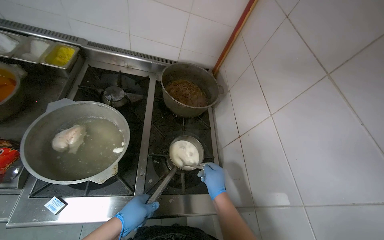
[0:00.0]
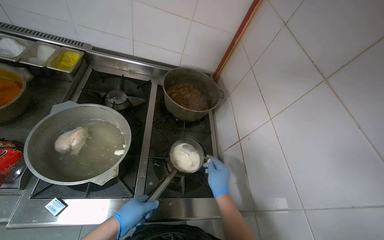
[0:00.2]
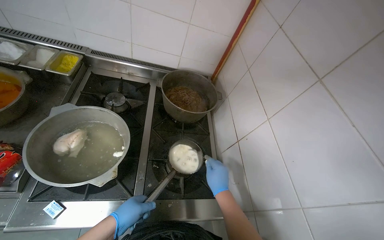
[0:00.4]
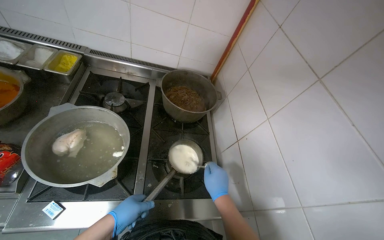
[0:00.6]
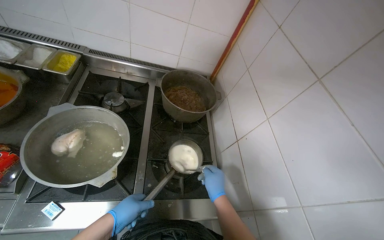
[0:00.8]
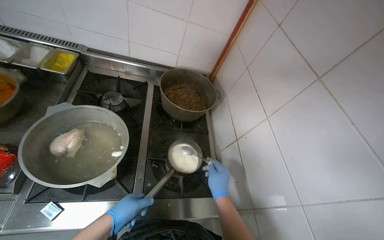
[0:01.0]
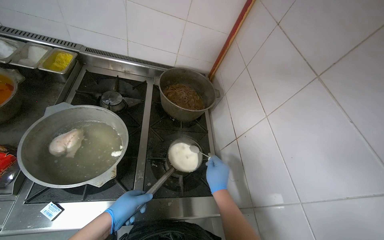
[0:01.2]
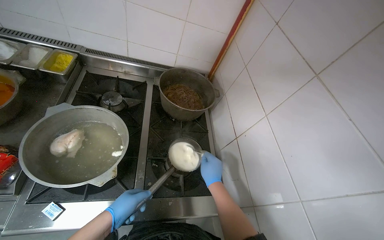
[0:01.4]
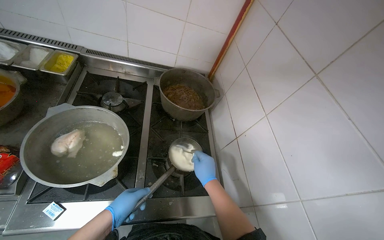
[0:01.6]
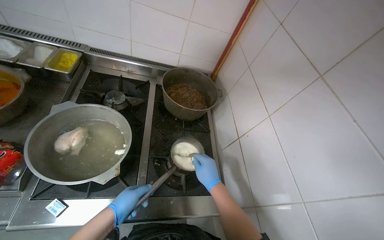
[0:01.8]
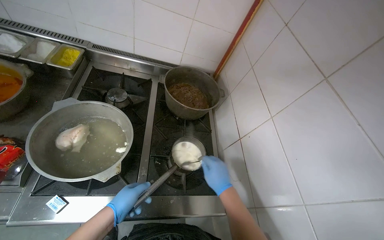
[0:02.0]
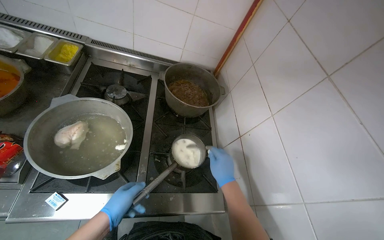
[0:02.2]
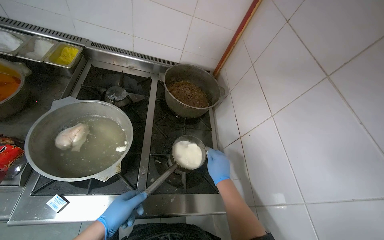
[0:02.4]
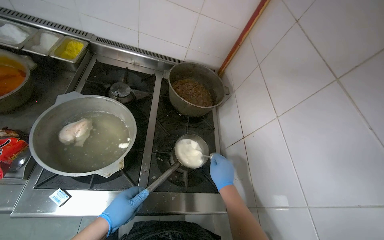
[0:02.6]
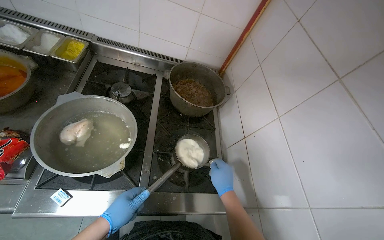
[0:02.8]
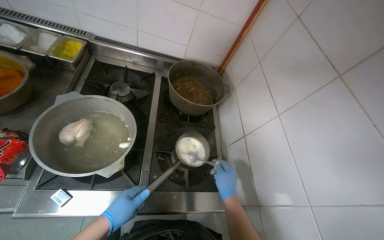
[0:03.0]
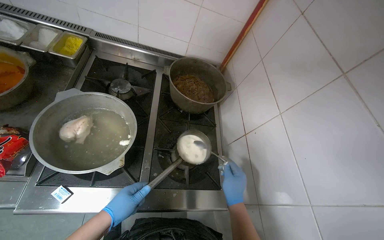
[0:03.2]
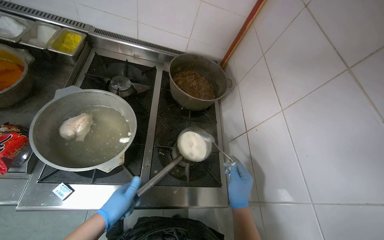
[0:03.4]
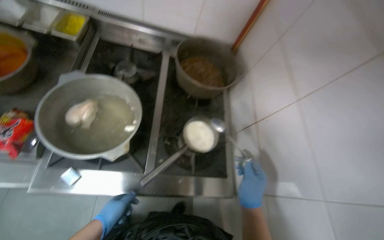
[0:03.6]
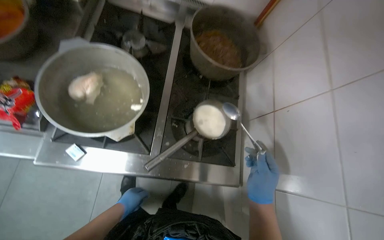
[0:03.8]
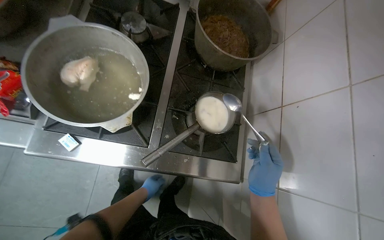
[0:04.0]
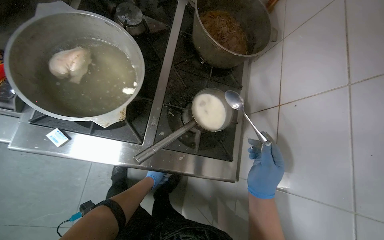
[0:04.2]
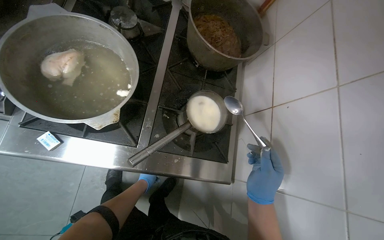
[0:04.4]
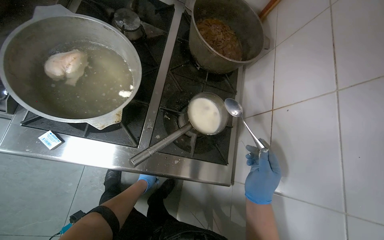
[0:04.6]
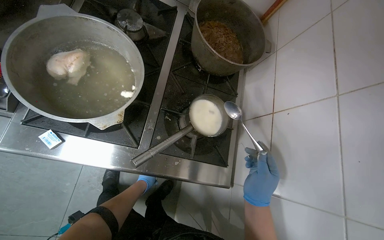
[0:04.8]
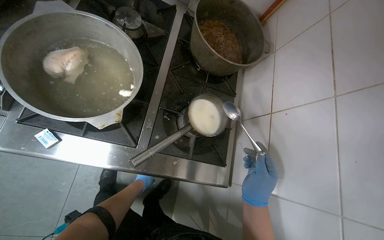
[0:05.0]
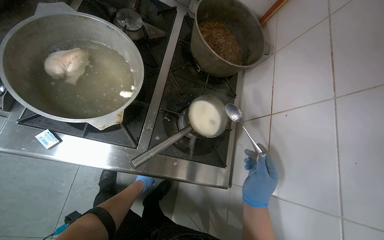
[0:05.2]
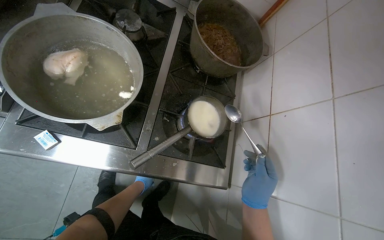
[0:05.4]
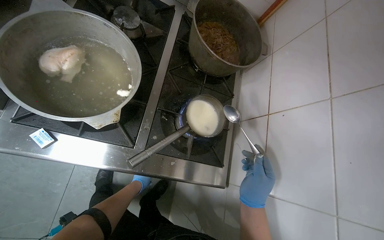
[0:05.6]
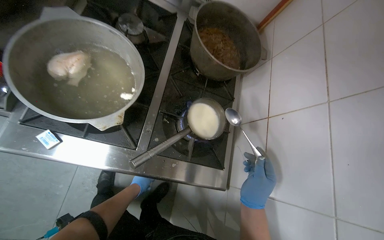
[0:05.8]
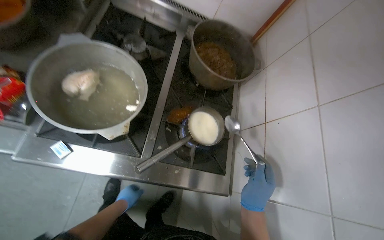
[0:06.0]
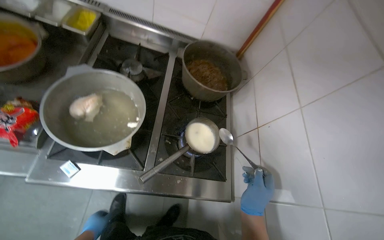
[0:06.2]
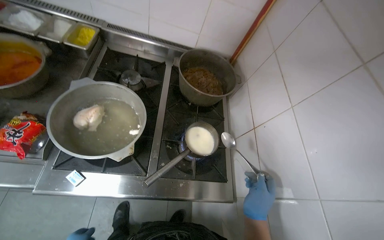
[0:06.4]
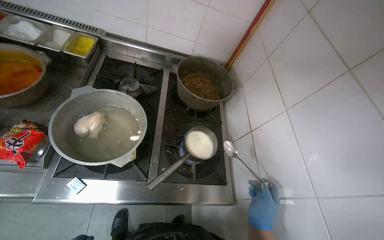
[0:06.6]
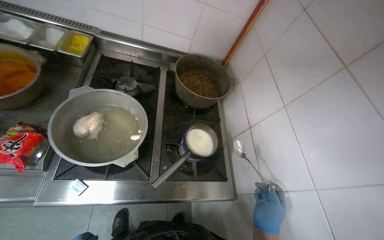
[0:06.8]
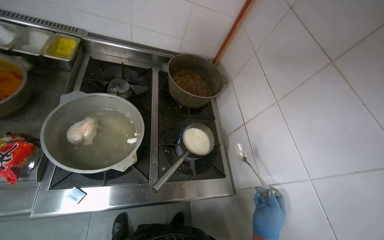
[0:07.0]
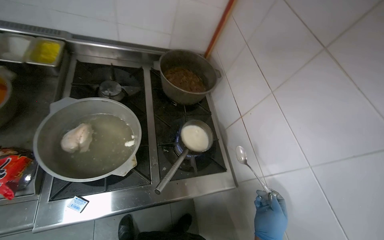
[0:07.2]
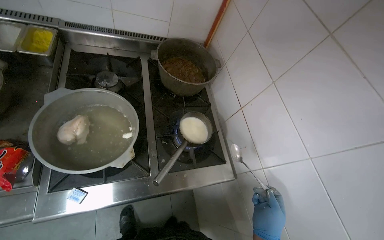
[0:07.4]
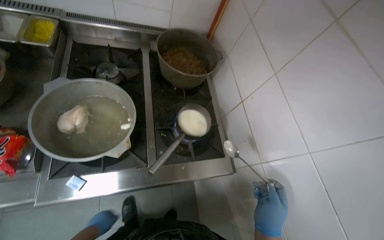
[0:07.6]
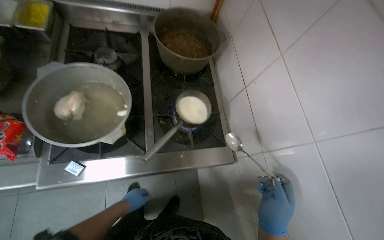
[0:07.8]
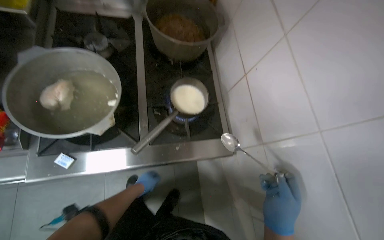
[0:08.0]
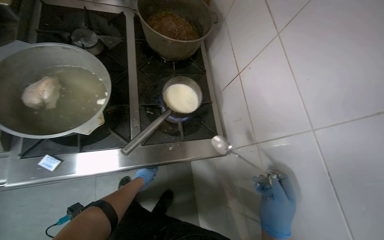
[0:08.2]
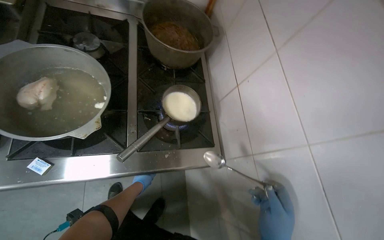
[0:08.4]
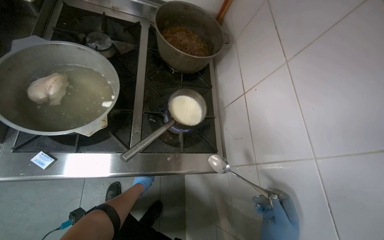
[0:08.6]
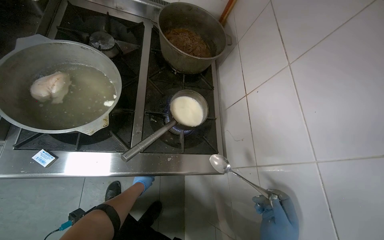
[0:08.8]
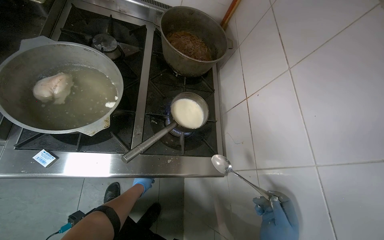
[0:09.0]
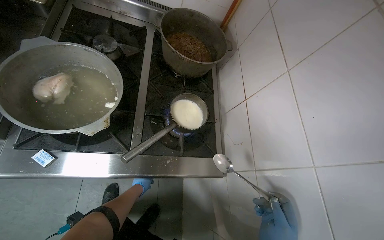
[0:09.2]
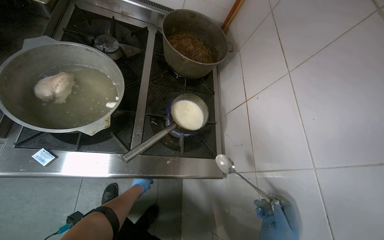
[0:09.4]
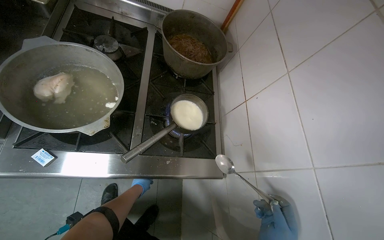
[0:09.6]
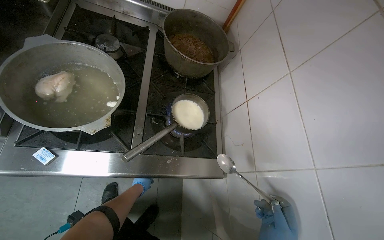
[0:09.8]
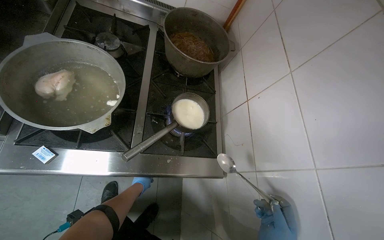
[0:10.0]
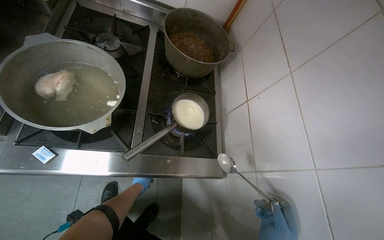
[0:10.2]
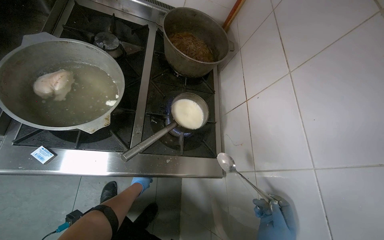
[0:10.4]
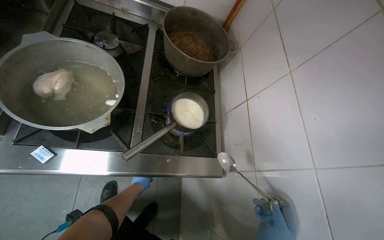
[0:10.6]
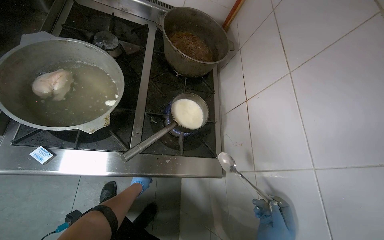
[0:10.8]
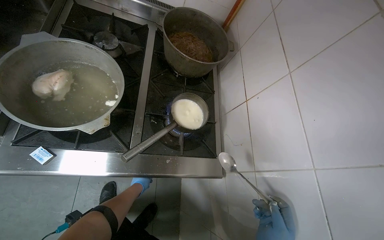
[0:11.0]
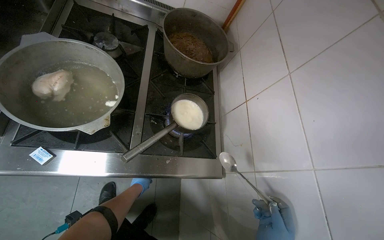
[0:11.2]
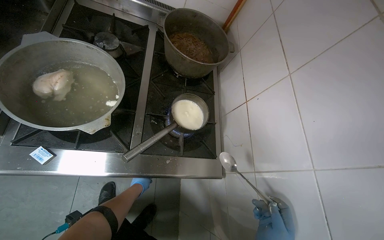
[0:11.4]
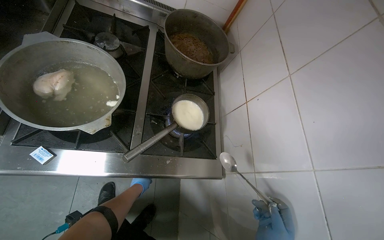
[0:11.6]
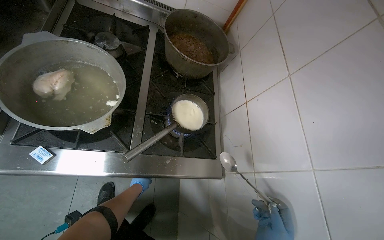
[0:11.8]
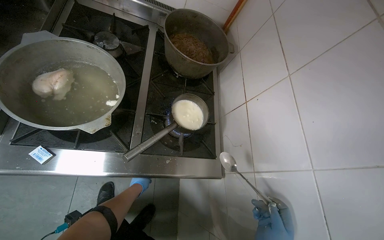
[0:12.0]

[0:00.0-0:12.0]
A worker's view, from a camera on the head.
Job: cooking food.
The whole recording: Adding ingredients and stirring a pot. The worker adds ingredients from a packet into a small pot on the stove and stirs its contents.
0:00.0 to 0:03.0: The hands work in one place, with small movements.
0:03.0 to 0:04.4: The view tilts about 15 degrees downward. The left hand is displaced farther from the camera by approximately 30 cm.
0:04.4 to 0:06.0: The left hand goes some 10 cm nearer to the camera.

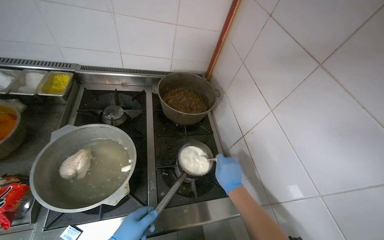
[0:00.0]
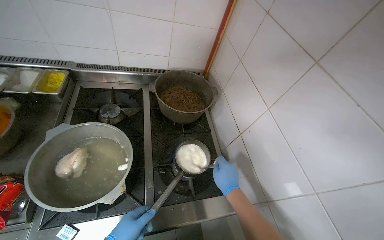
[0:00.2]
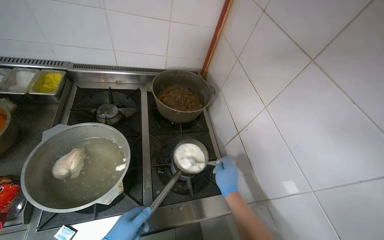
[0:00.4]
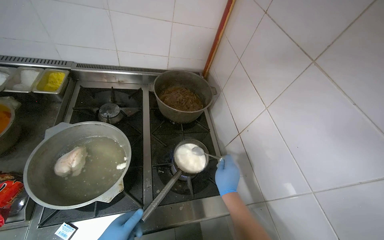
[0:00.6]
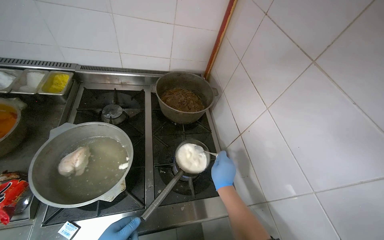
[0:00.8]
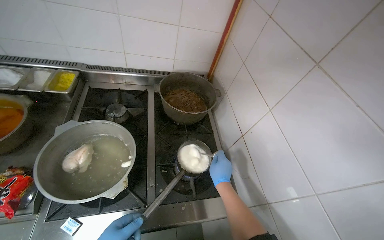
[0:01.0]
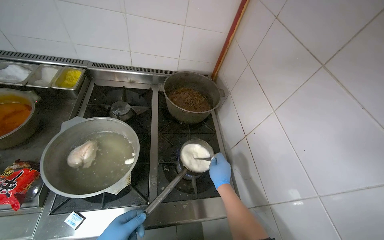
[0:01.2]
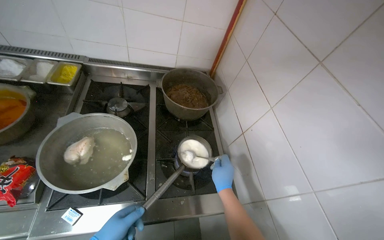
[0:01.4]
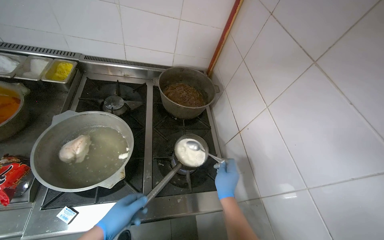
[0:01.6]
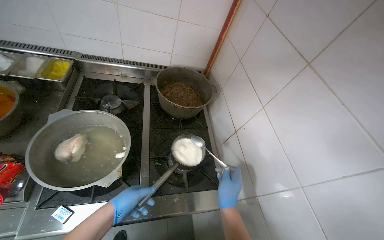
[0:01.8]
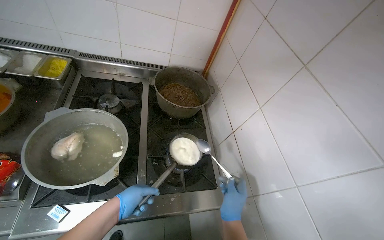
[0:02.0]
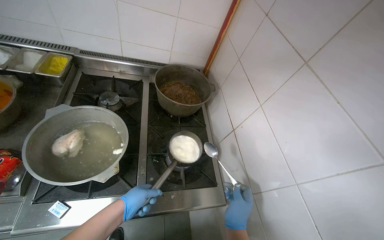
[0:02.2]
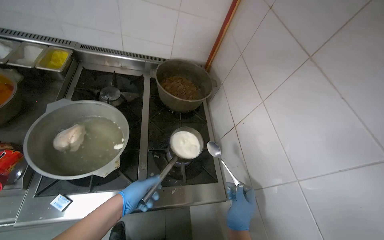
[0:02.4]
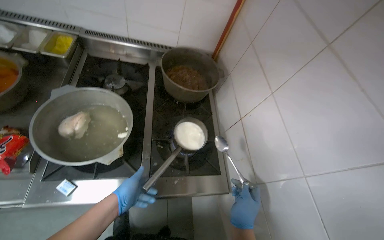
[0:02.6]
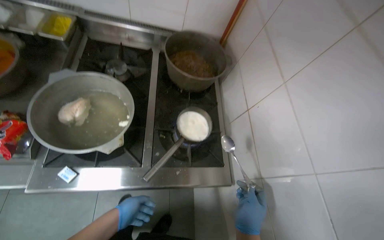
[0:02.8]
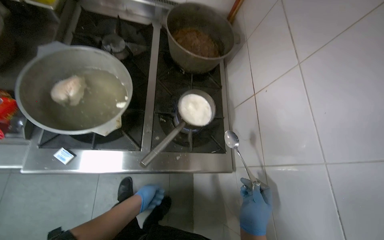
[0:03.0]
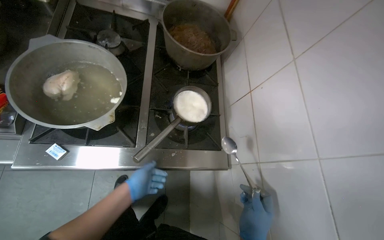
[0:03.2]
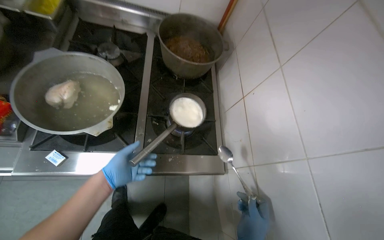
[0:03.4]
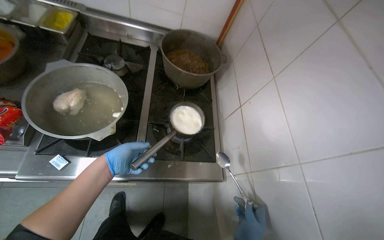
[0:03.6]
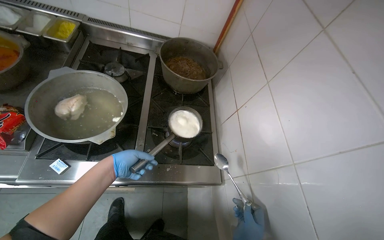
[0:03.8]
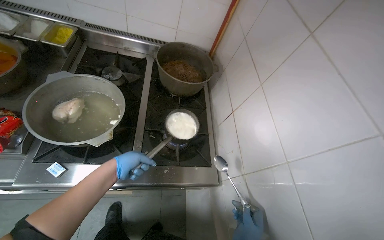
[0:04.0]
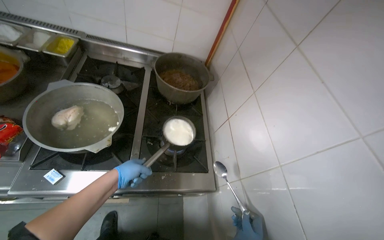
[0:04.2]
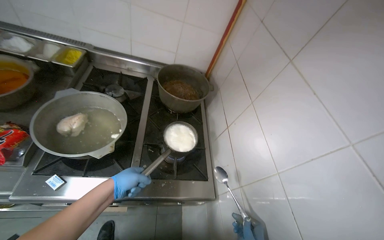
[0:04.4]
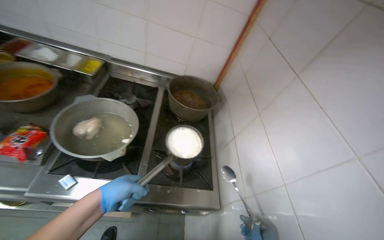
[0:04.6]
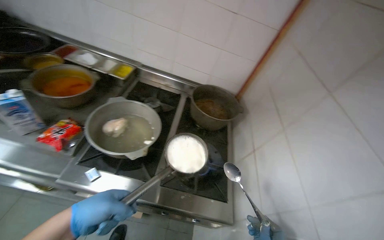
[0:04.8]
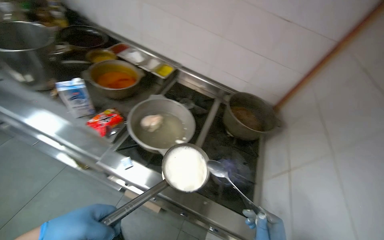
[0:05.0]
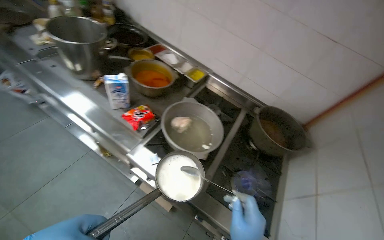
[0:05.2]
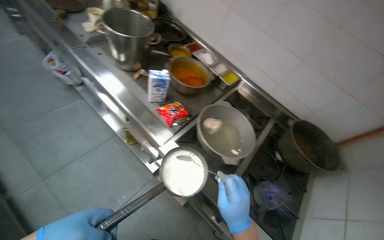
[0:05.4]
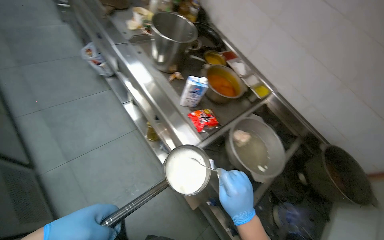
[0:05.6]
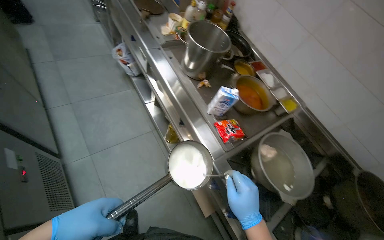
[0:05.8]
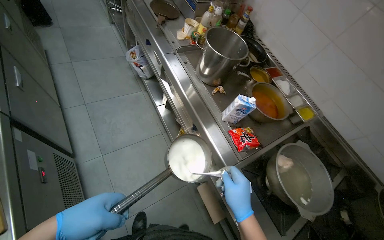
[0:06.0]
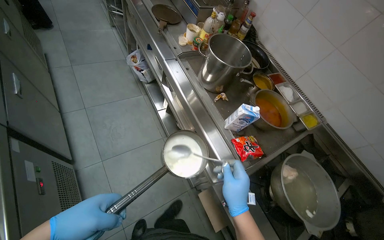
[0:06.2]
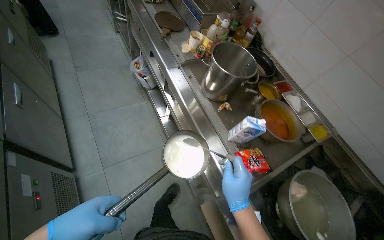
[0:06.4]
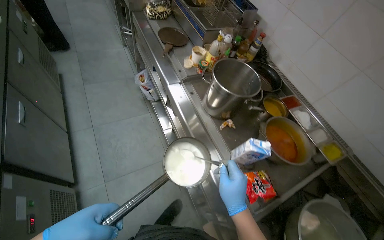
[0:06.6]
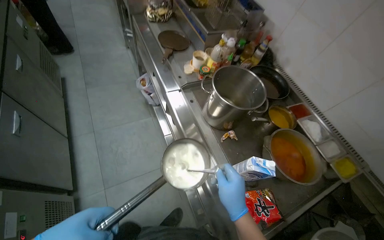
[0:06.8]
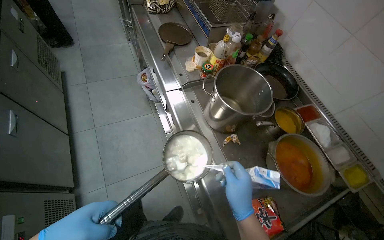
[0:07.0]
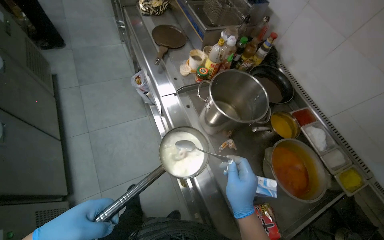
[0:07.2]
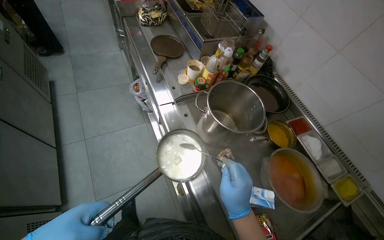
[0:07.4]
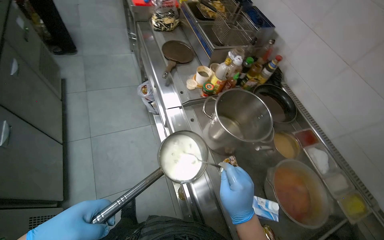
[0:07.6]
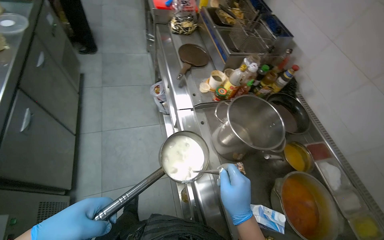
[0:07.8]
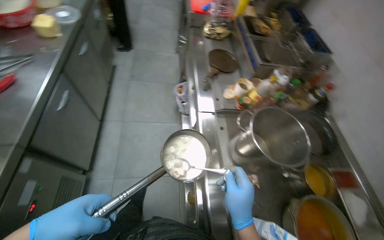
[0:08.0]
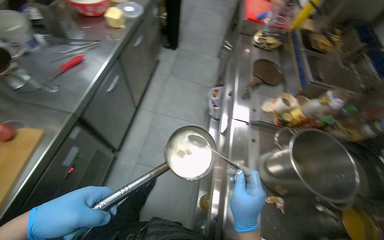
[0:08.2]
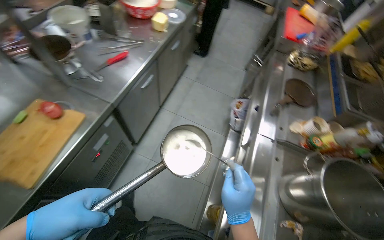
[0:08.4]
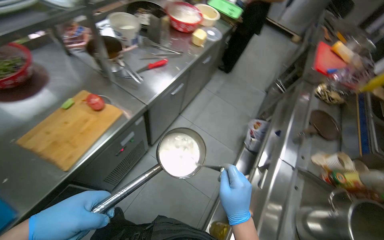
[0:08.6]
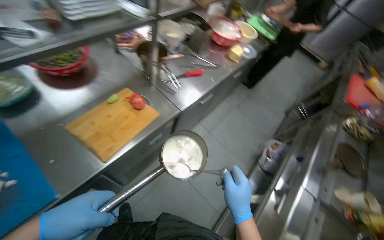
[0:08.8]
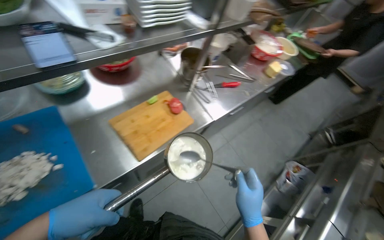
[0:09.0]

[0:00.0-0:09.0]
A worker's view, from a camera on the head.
Job: cooking food.
The whole recording: Adding ingredients and stirring a pot. The worker adds ingredients from a packet into a small pot on the stove and stirs its contents.
0:01.6 to 0:03.0: The view tilts about 15 degrees downward. The right hand is displaced down the picture by about 15 cm.
0:03.0 to 0:04.4: The camera pitches upward, by roughly 15 degrees. The left hand goes roughly 20 cm up the picture and nearer to the camera.
0:04.4 to 0:06.0: The head travels approximately 60 cm. The wearer's head swings some 60 degrees to the left.
0:06.0 to 0:07.6: The camera is carried about 40 cm.
0:07.6 to 0:09.0: The camera travels some 60 cm. The head rotates about 75 degrees to the left. The wearer looks approximately 15 degrees further upward.
